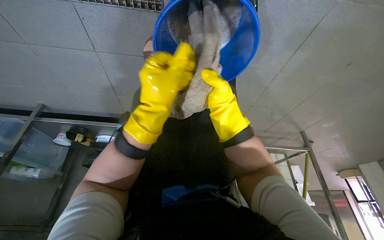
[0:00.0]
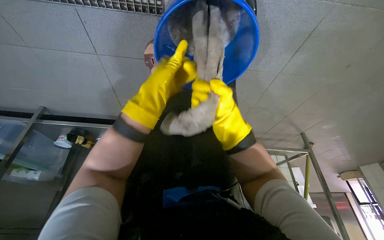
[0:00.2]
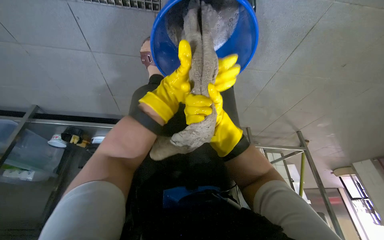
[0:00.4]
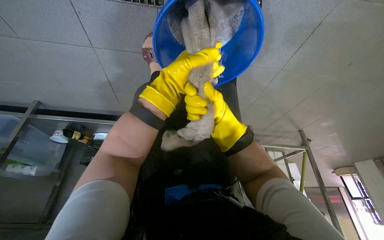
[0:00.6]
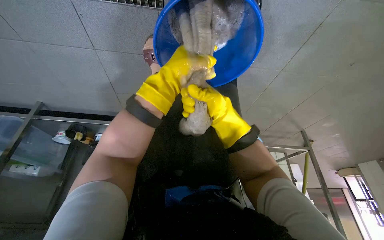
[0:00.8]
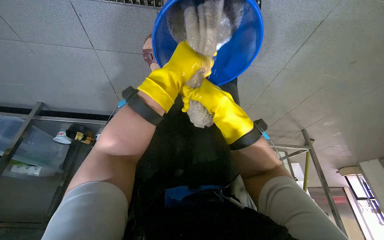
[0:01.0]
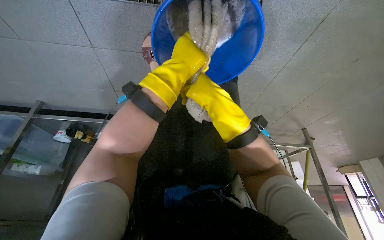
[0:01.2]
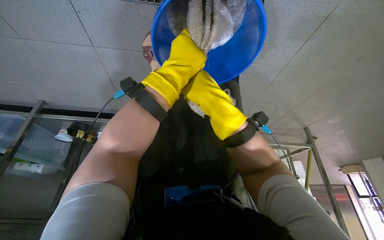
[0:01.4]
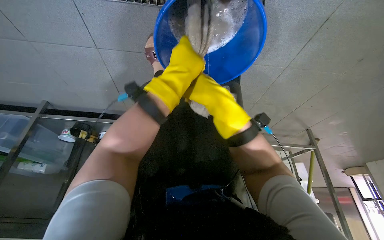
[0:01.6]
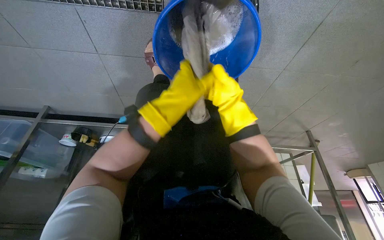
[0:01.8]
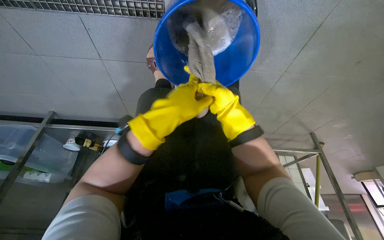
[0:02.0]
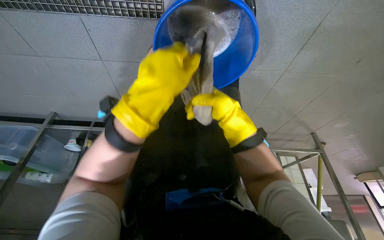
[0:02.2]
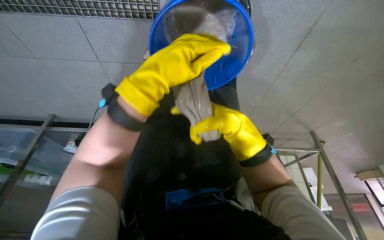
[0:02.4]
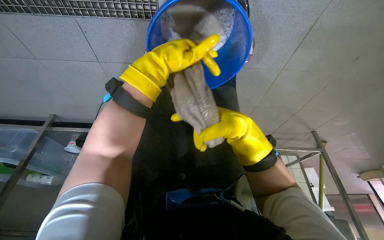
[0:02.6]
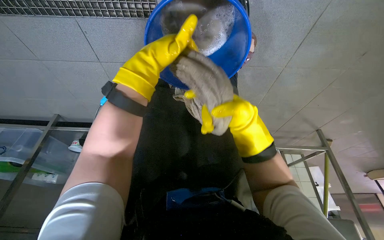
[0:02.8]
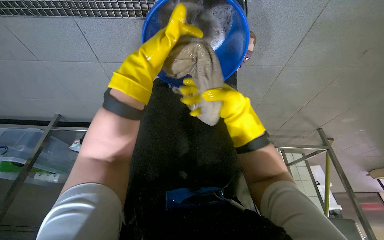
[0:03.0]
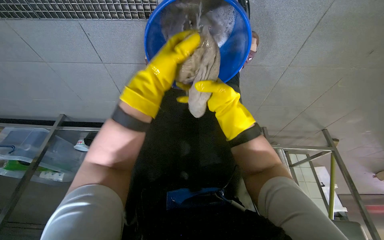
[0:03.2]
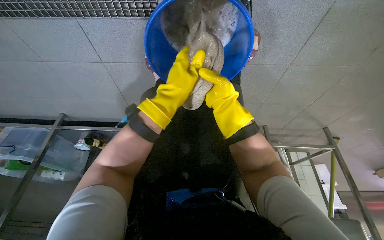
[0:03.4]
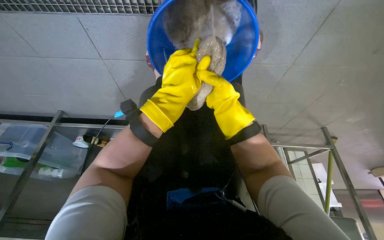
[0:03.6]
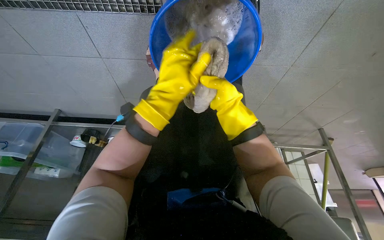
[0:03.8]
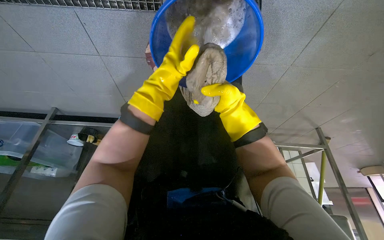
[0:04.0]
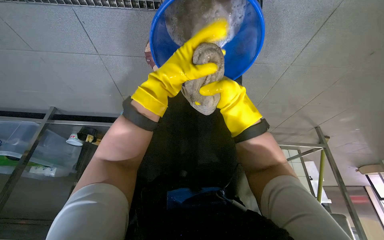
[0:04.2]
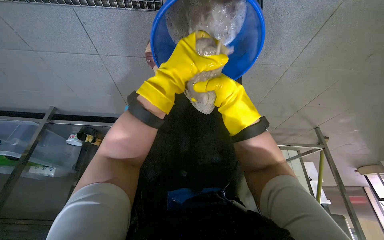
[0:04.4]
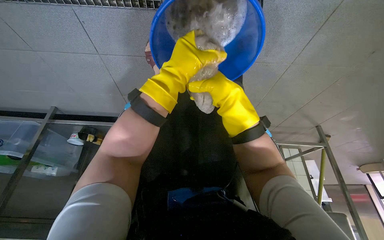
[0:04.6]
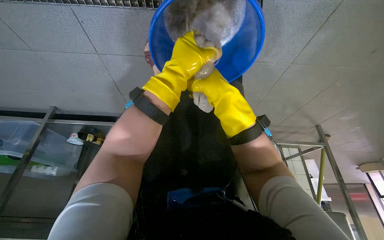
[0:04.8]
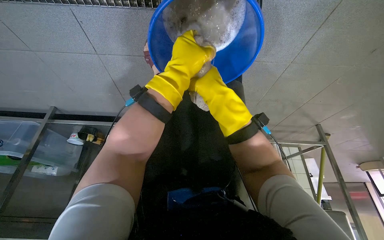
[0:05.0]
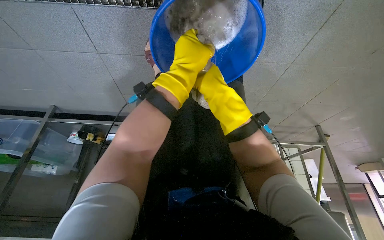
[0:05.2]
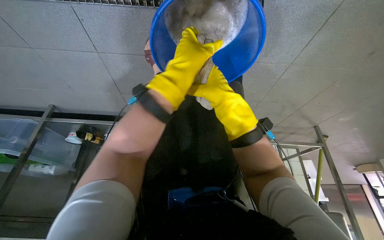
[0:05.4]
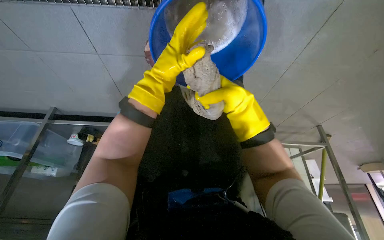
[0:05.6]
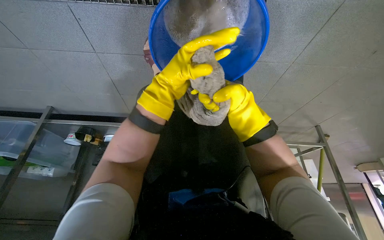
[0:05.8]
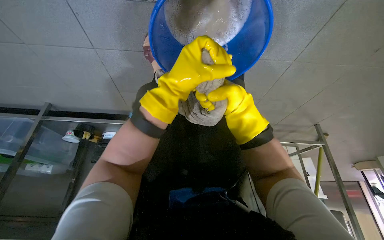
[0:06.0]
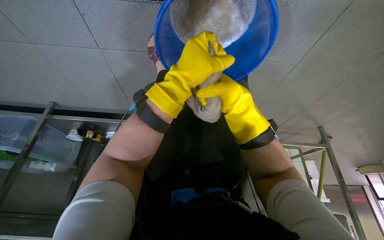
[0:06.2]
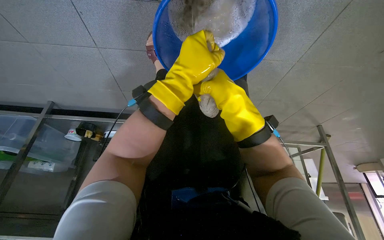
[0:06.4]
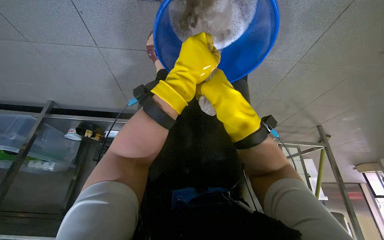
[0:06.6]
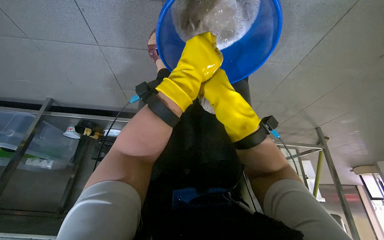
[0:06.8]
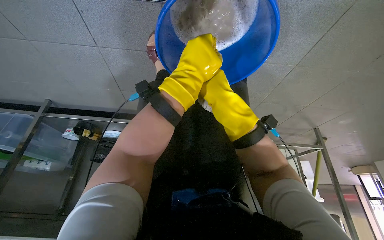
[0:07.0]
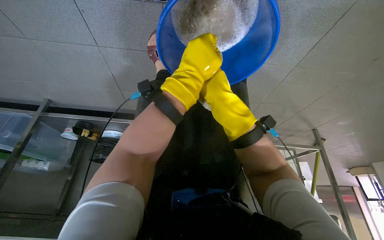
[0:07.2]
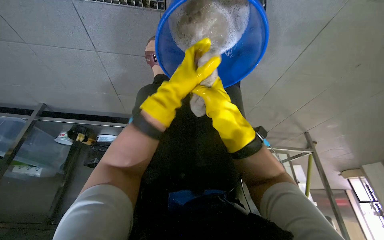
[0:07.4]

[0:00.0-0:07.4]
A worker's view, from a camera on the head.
Job: mopping floor.
The whole recording: Wringing out mop head. The worker wrings out the mop head by hand into a blue bucket.
0:00.0 to 0:01.4: The left hand goes approximately 10 cm up the picture, and travels farther from the camera and back again, about 15 cm each way.
0:01.4 to 0:03.0: The left hand goes down the picture and returns, some 10 cm each way.
0:03.0 to 0:04.4: The left hand goes approximately 10 cm down the picture.
0:06.0 to 0:07.4: The right hand is displaced nearer to the camera and to the left by roughly 15 cm.

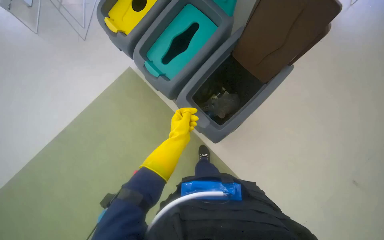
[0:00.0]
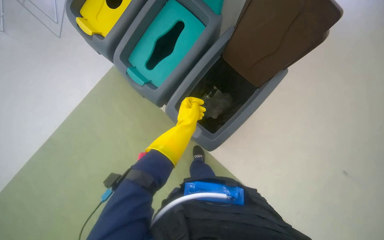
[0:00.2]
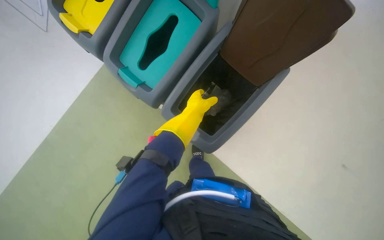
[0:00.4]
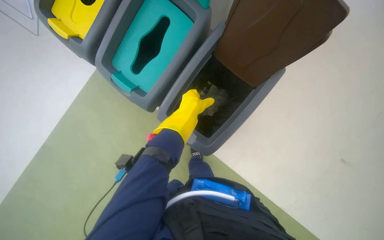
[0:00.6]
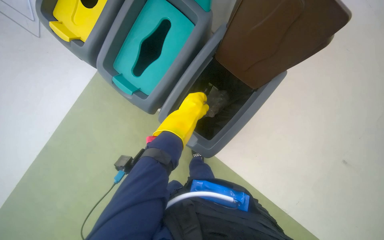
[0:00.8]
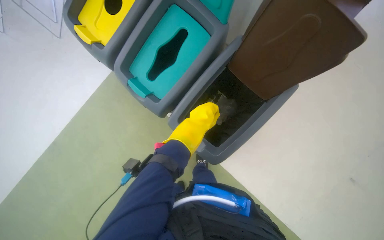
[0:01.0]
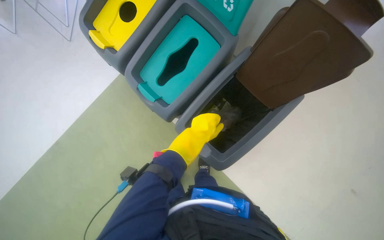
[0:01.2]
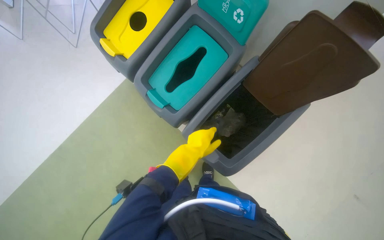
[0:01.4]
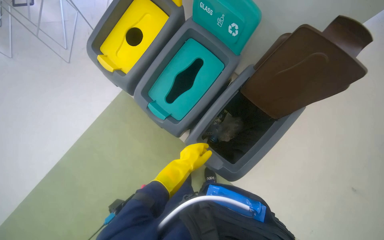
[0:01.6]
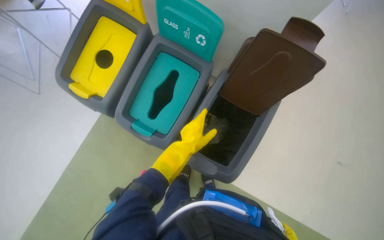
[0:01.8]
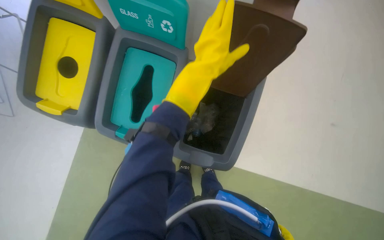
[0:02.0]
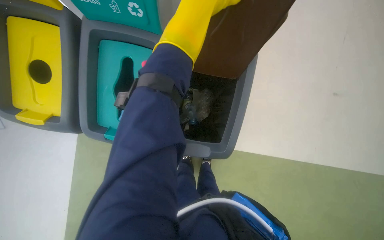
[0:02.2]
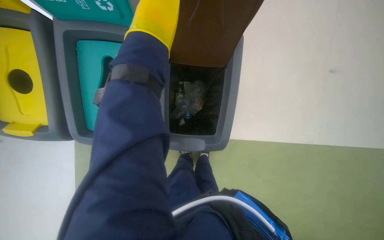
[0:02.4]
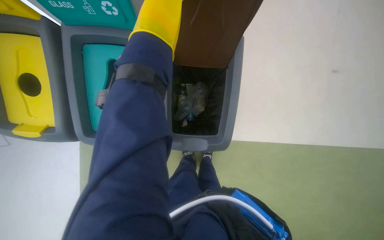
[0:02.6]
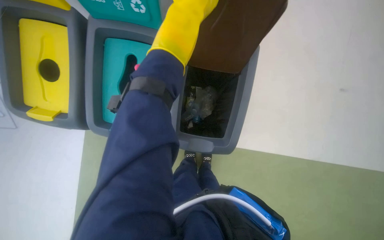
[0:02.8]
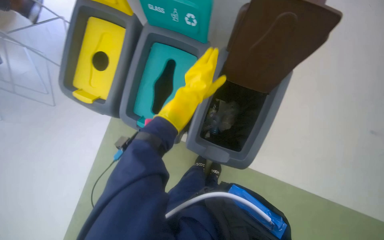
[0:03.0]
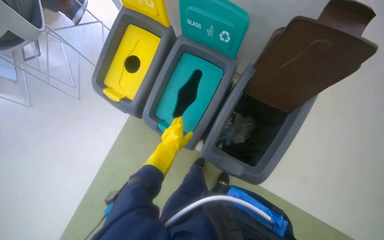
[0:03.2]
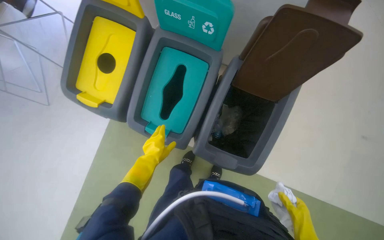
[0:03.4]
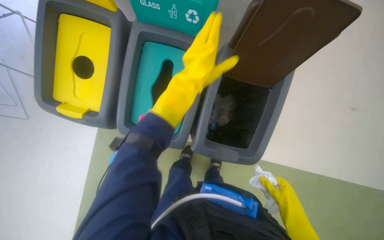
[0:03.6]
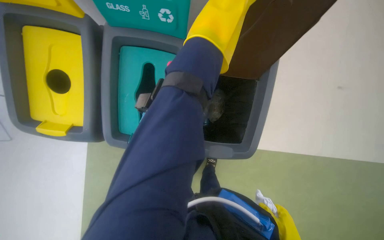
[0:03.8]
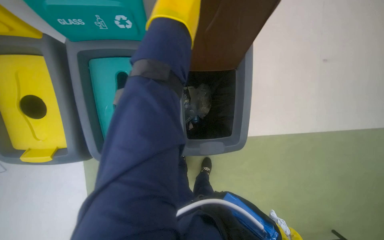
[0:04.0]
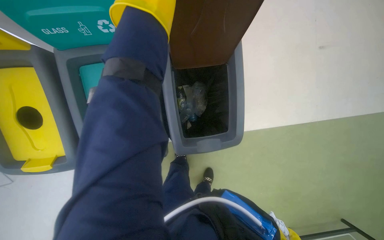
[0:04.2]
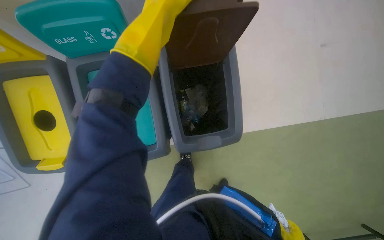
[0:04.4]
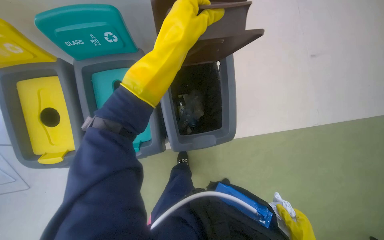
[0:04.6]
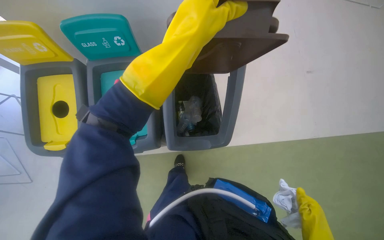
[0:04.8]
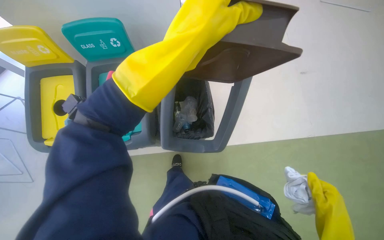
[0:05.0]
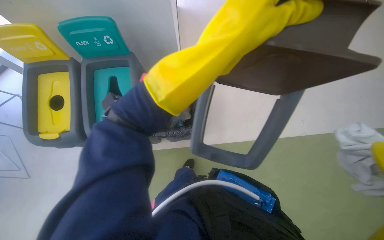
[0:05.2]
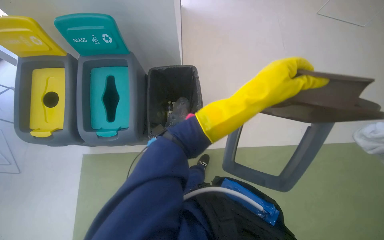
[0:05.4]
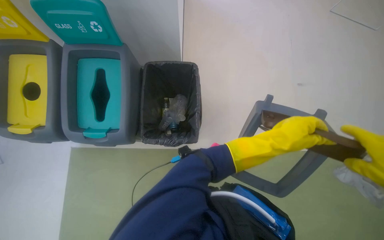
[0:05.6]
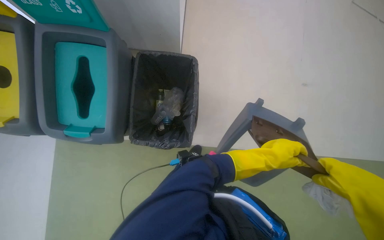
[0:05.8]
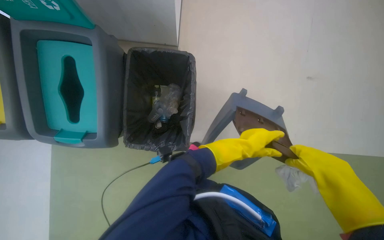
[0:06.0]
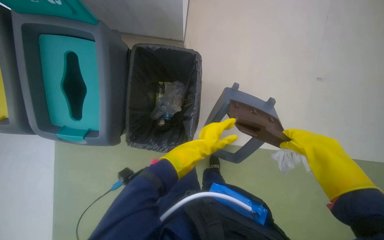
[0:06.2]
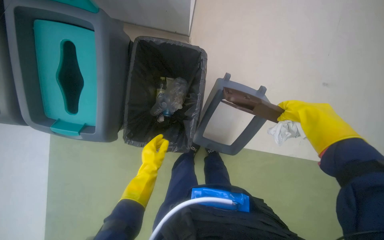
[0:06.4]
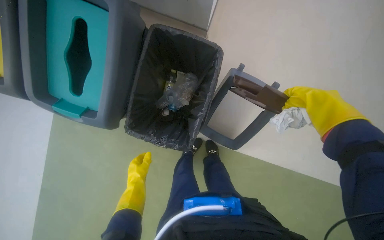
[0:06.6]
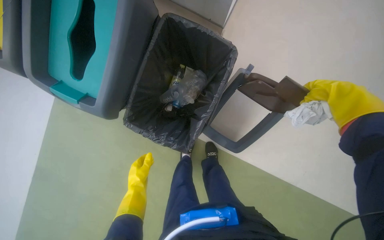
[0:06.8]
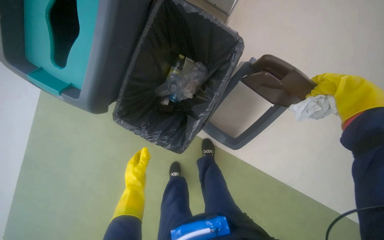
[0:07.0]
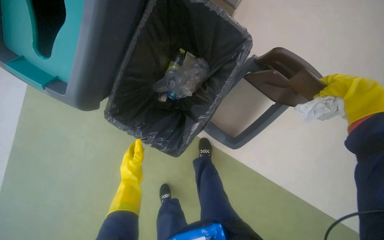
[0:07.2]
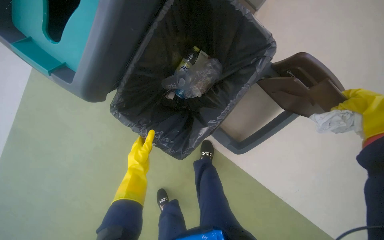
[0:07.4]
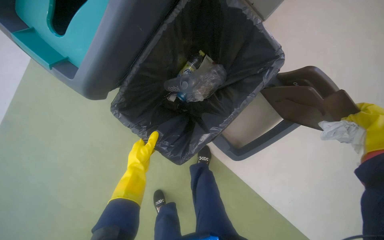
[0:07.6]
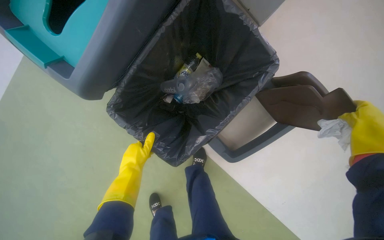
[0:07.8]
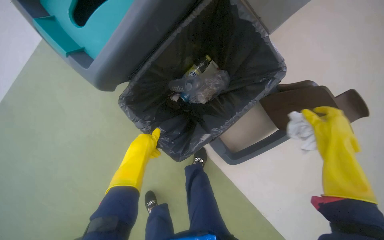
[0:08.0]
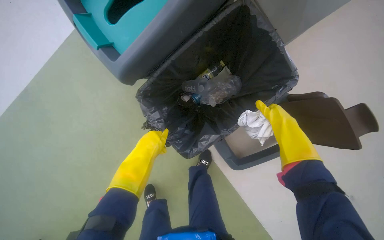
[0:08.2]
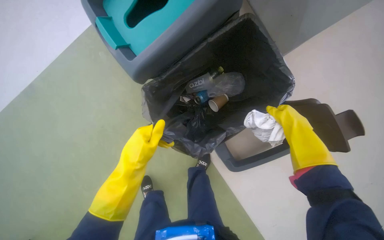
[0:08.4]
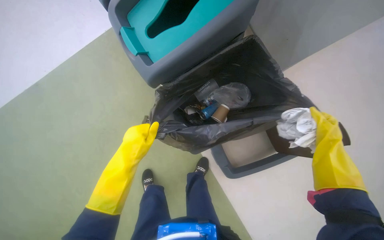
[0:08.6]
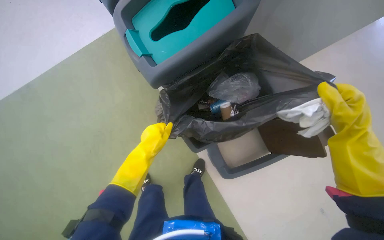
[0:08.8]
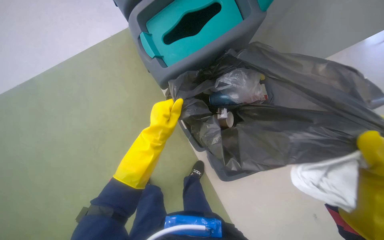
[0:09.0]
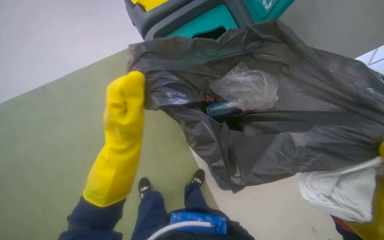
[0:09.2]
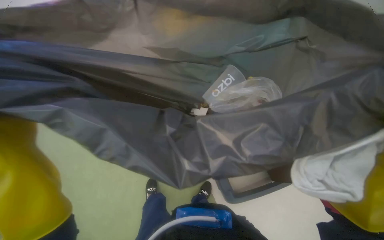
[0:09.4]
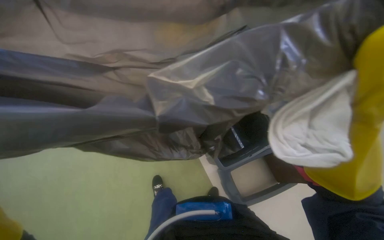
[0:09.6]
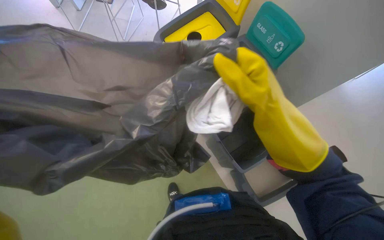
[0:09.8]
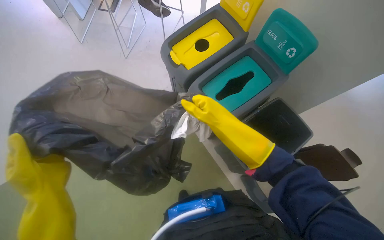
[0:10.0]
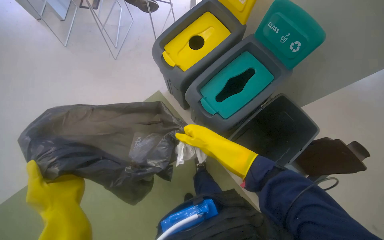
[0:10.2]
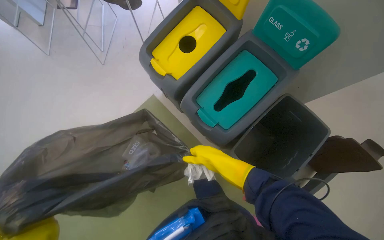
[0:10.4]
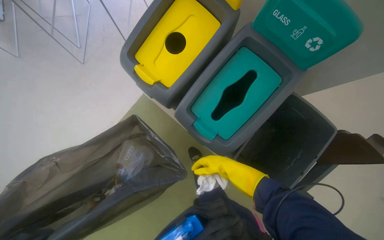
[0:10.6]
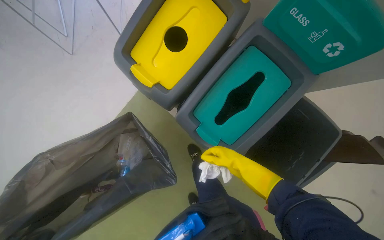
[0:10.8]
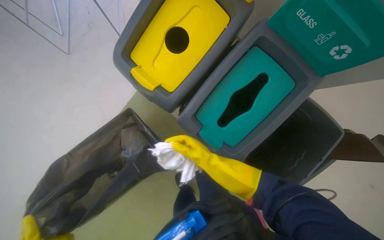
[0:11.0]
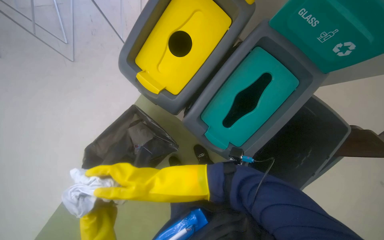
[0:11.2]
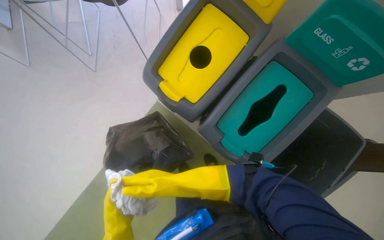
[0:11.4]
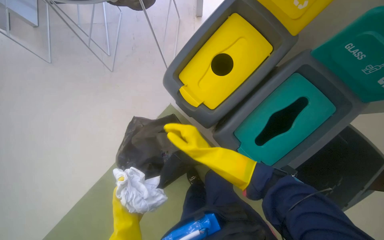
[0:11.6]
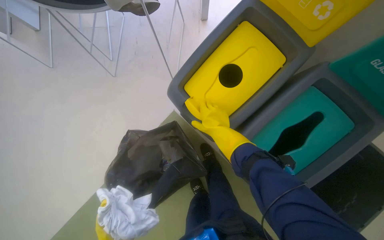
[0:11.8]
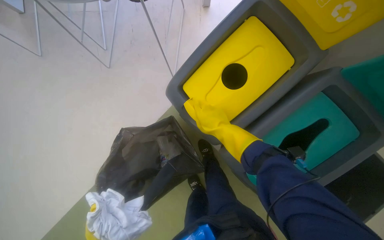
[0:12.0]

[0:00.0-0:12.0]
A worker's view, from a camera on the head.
Job: managing trash.
The whole recording: Sorting trash into bins. The worker sorts items into recycling bins.
0:03.0 to 0:04.4: Everything in view rotates approximately 30 degrees counterclockwise.
0:04.4 to 0:06.0: The left hand is displaced to the right and down the picture by about 50 cm.
0:06.0 to 0:07.6: The wearer looks about 15 degrees further downward. The scene rotates clockwise by approximately 35 degrees.
0:07.6 to 0:09.0: The view tilts about 15 degrees upward.
0:09.0 to 0:10.4: The view swings some 15 degrees to the left.
0:10.4 to 0:12.0: The wearer moves about 50 cm. The camera pitches downward, by some 15 degrees.
